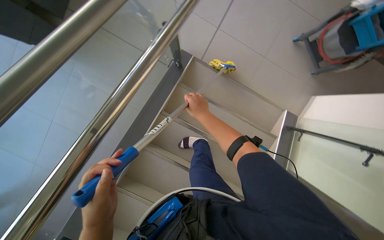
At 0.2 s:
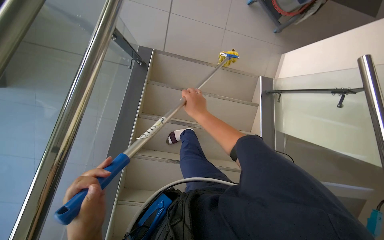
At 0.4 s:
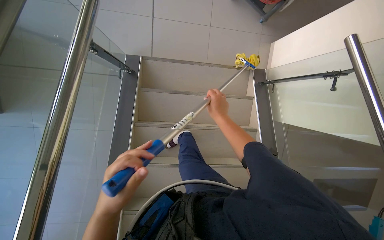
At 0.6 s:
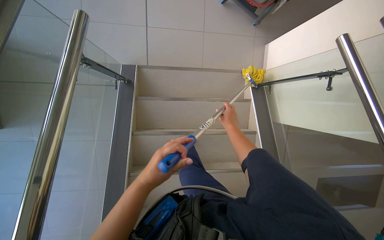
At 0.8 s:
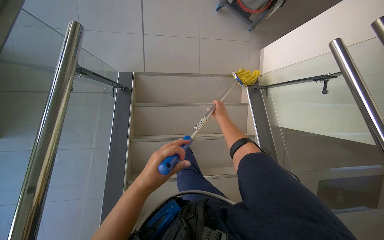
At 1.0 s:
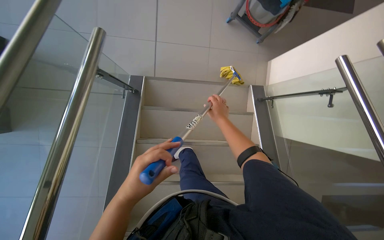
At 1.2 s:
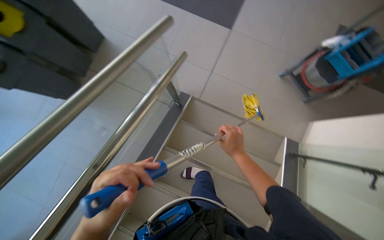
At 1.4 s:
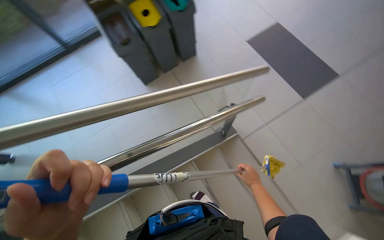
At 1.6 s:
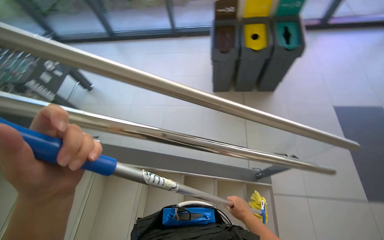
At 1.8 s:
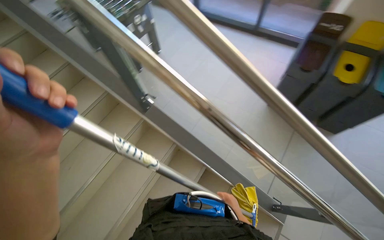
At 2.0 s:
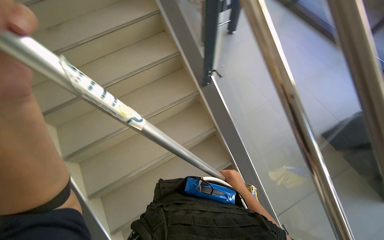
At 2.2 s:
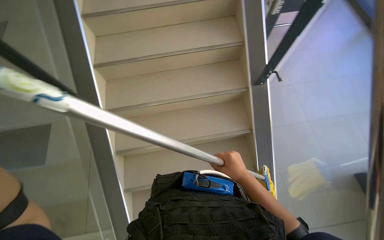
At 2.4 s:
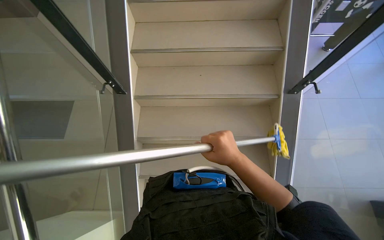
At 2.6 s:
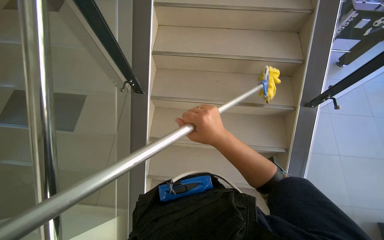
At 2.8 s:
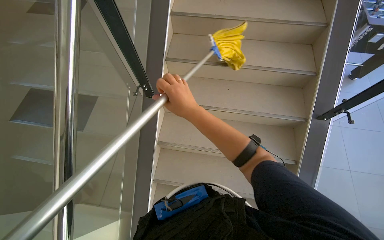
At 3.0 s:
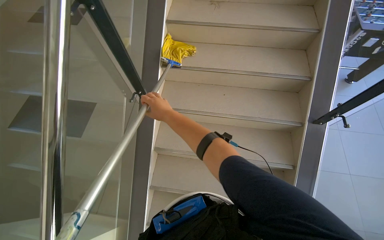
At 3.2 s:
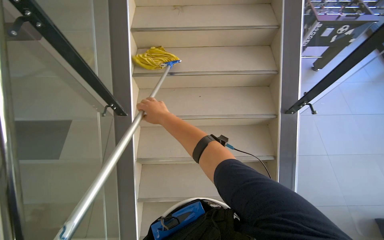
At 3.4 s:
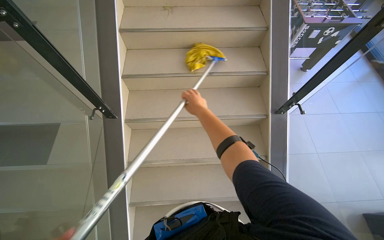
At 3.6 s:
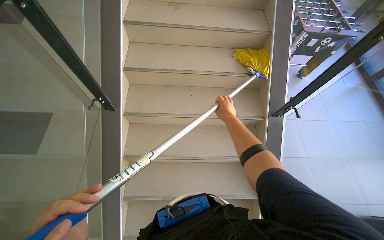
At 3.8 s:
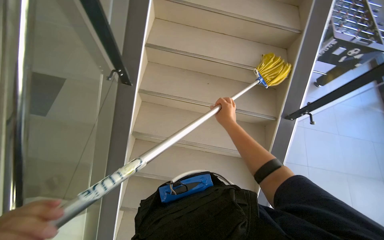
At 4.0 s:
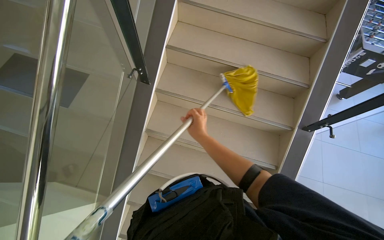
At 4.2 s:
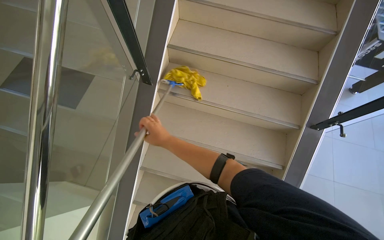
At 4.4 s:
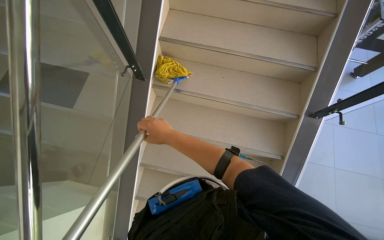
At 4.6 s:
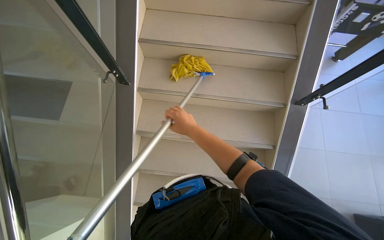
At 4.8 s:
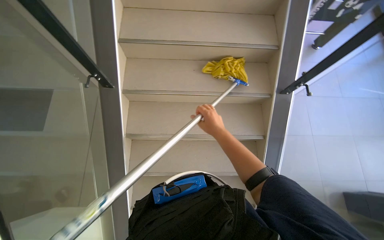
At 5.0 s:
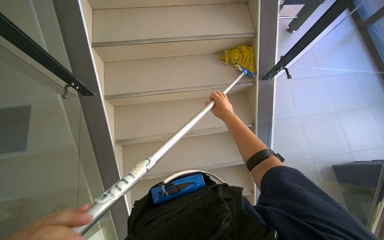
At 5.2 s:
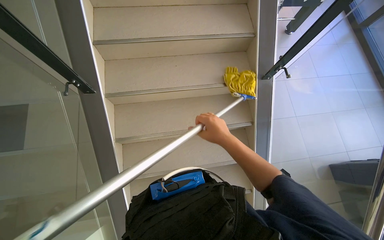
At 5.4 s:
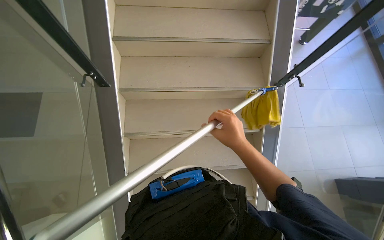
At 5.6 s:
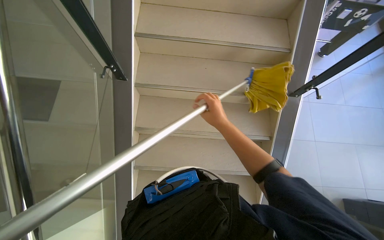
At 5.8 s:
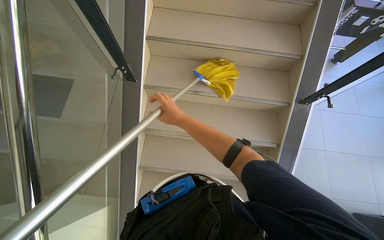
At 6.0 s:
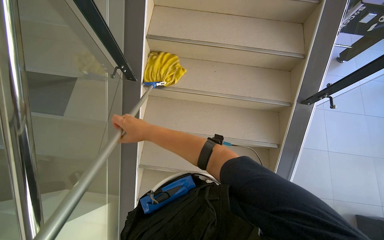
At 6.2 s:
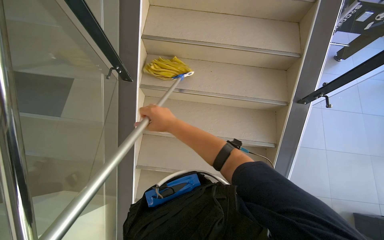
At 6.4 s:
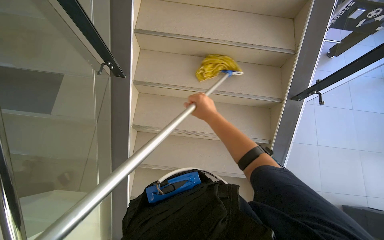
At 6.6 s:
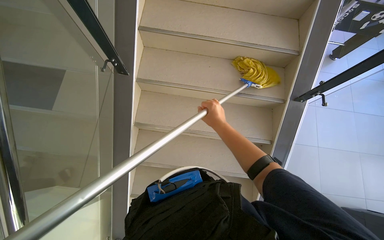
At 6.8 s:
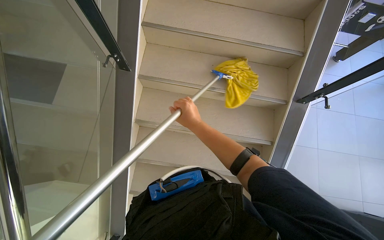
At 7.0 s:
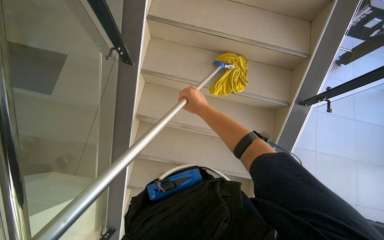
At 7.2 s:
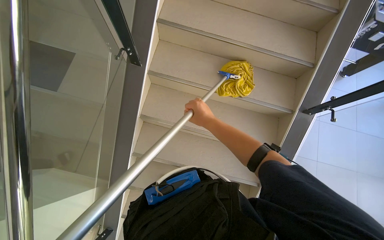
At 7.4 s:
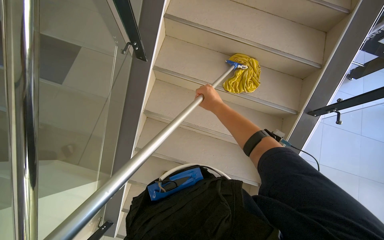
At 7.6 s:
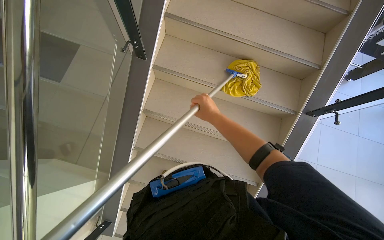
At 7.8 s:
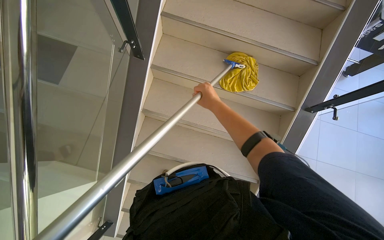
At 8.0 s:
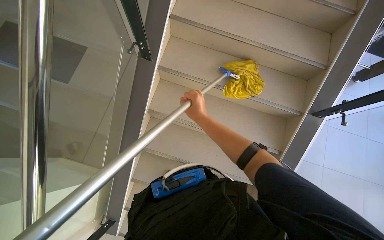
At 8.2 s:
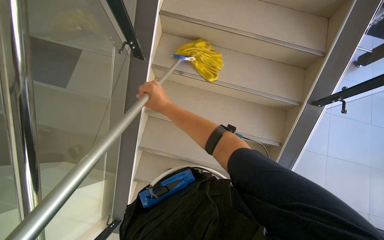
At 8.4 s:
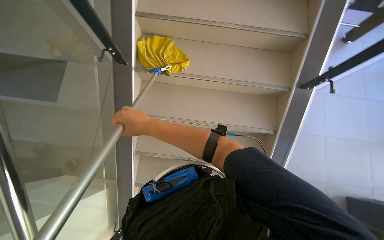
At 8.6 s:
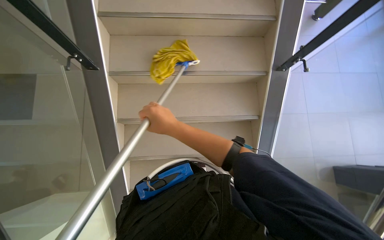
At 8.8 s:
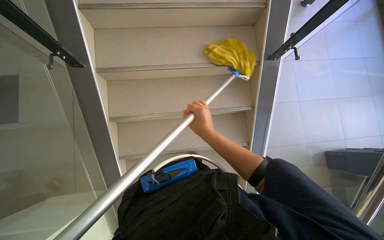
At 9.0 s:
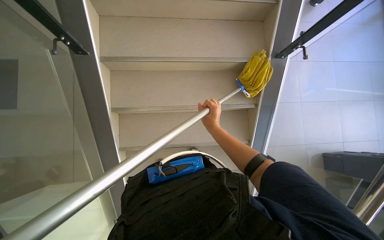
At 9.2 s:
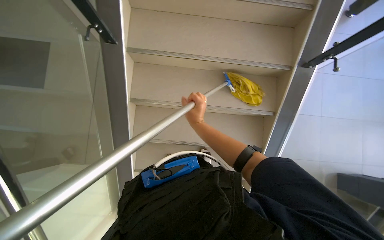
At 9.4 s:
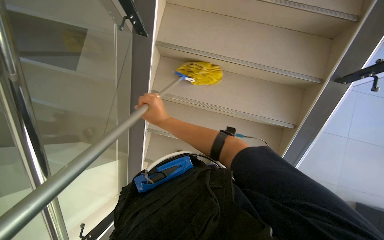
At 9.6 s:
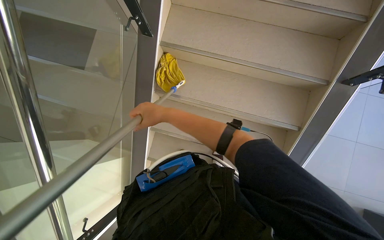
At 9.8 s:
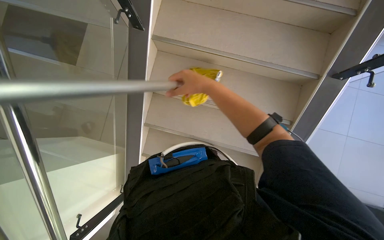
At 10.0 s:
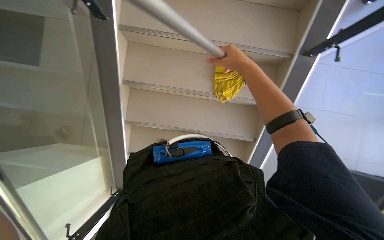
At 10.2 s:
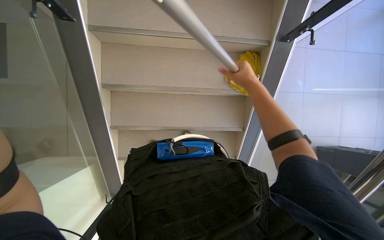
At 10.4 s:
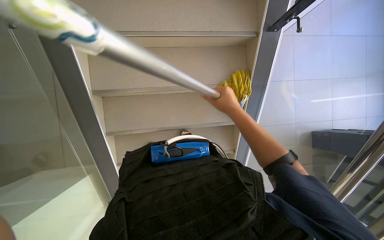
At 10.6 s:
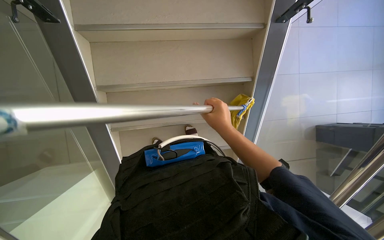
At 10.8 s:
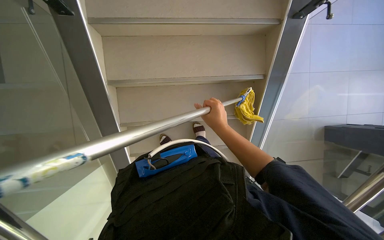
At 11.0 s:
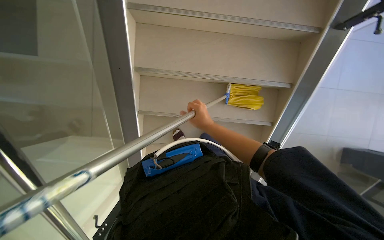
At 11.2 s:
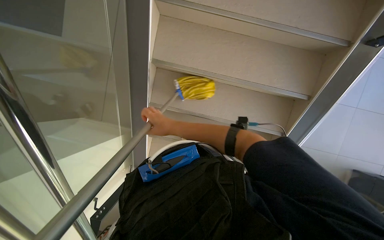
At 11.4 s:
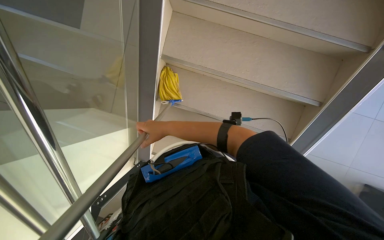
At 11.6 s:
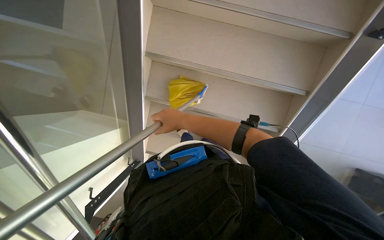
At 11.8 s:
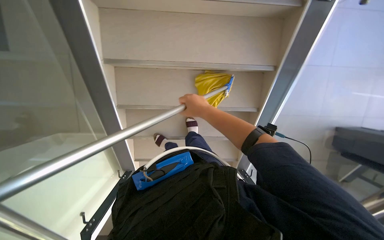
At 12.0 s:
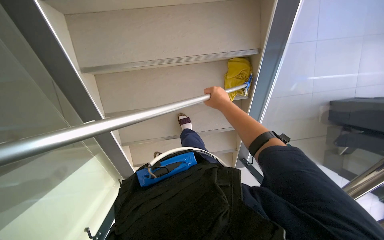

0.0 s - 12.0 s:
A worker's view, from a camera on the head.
Job: mopping floor.
The whole recording: Mopping tiled floor. The worker mops the tiled floor with a long-handled mop.
0.0 s - 1.6 s: The wearer's head swings some 45 degrees to the left. The view tips upward by some 25 degrees.
1.6 s - 3.0 s: The wearer looks some 75 degrees further to the left.
3.0 s - 4.4 s: The right hand goes approximately 10 cm down the picture, and moves roughly 35 cm to the right and comes back.
4.4 s - 6.0 s: The right hand reaches some 30 cm to the right, then returns.
6.0 s - 7.6 s: The right hand goes roughly 20 cm to the right.
7.6 s - 9.0 s: The right hand travels to the left and back again, approximately 15 cm each way.
10.4 s - 12.0 s: The head rotates some 25 degrees to the left. The wearer looks approximately 15 degrees further downward.

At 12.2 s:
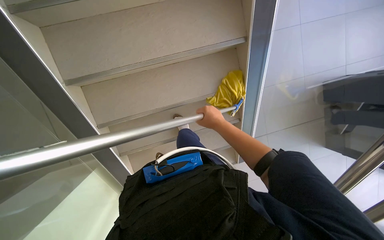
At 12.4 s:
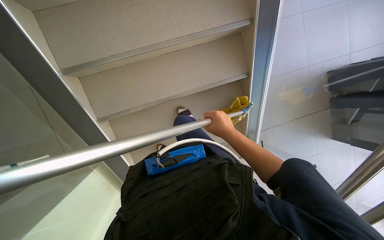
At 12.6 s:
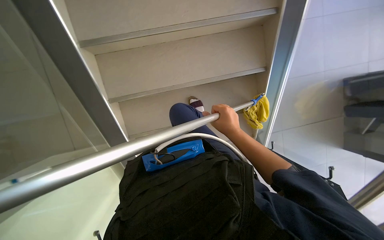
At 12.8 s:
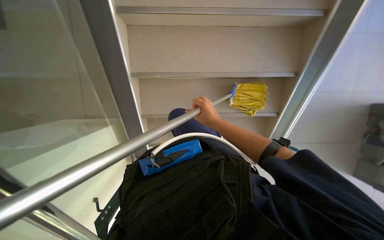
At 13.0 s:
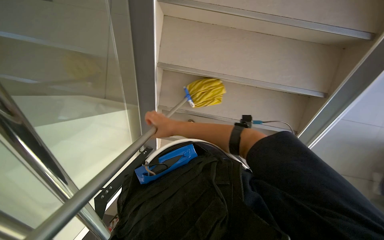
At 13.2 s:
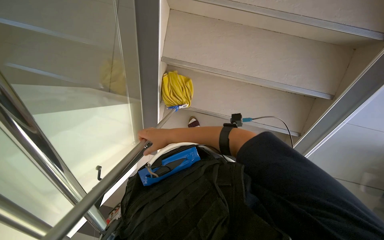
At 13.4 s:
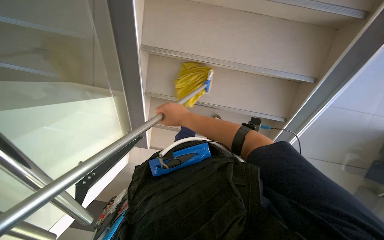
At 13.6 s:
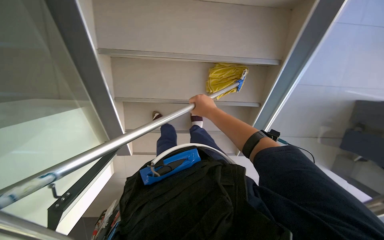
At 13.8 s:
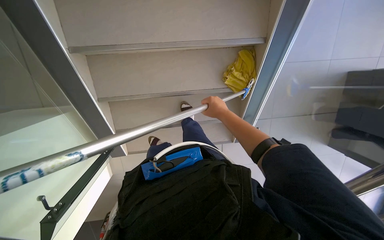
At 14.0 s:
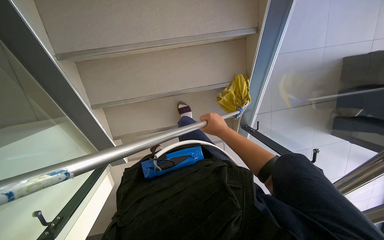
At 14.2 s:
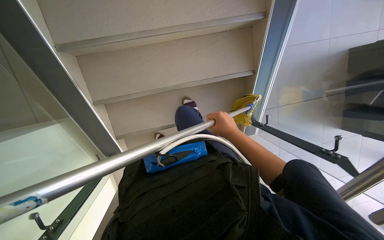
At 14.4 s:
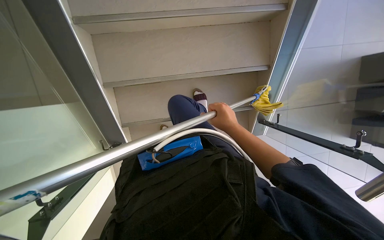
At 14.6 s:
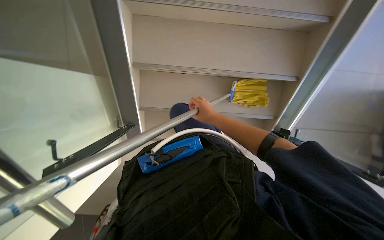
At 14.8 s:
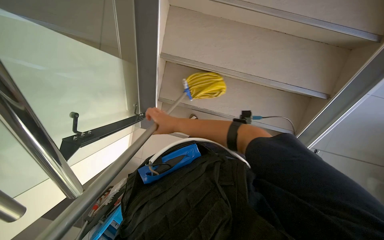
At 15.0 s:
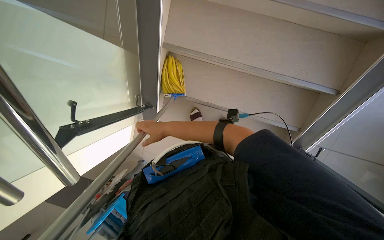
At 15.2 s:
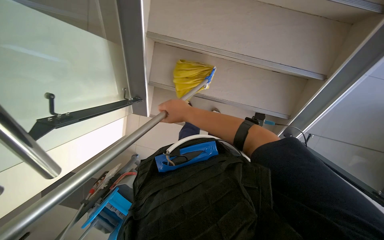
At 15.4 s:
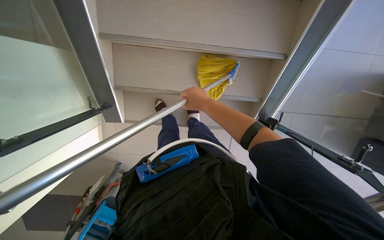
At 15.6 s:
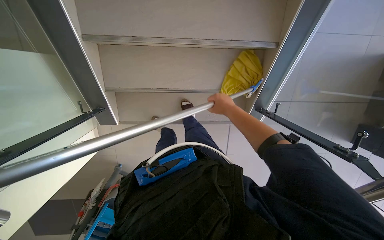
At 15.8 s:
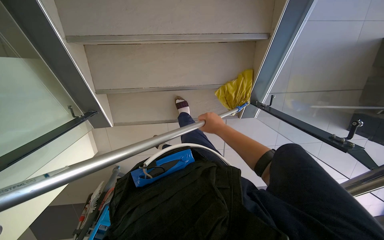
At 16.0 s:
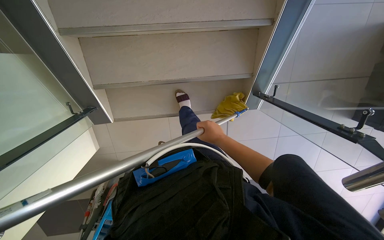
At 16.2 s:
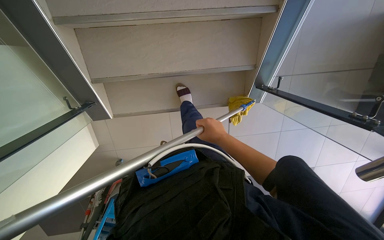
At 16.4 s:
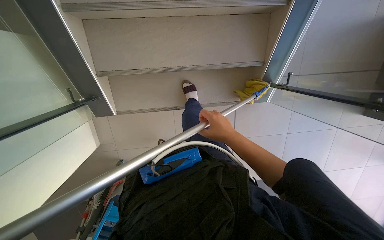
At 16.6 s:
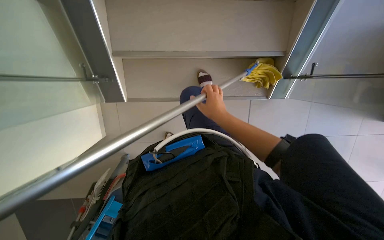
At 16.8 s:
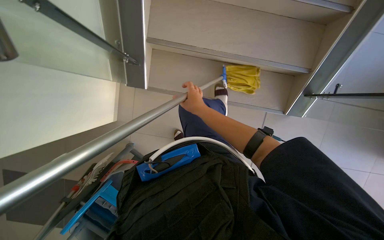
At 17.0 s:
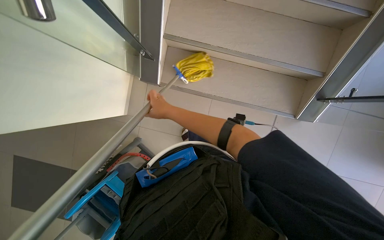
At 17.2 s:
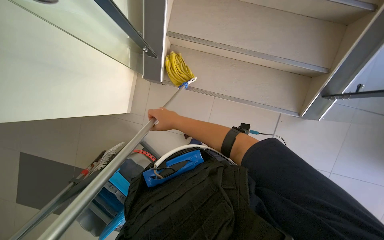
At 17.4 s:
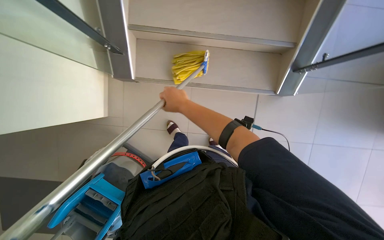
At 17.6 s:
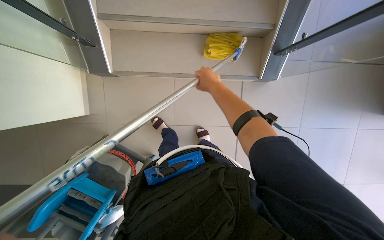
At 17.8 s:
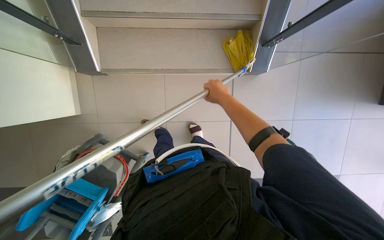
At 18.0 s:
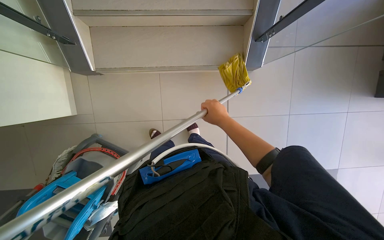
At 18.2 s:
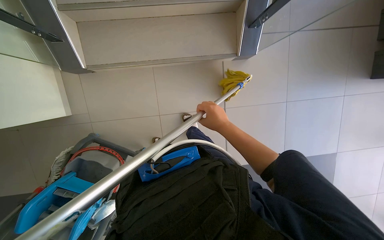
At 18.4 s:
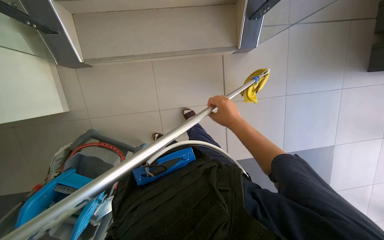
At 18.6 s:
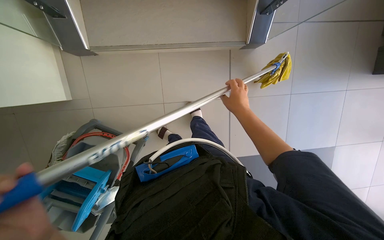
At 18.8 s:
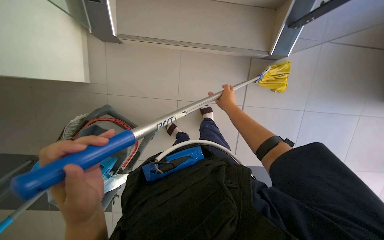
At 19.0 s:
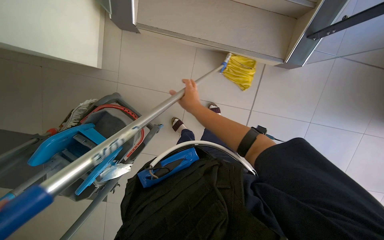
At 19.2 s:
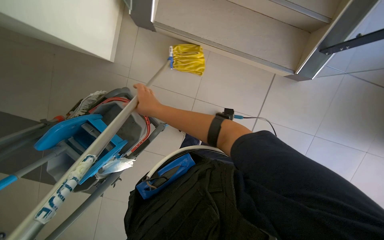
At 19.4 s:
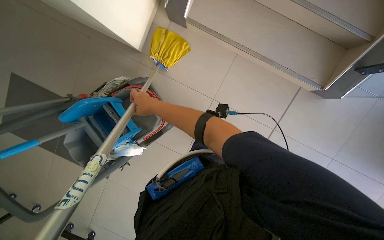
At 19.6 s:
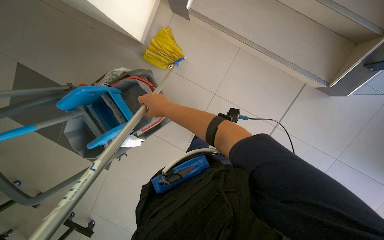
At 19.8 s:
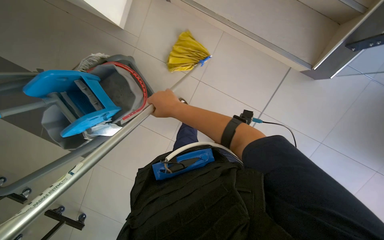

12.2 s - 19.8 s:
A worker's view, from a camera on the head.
Job: mopping floor.
The whole recording: Mopping tiled floor. The worker mops the tiled floor with a long-handled mop.
12.2 s - 13.8 s: The wearer looks about 20 degrees further downward.
13.8 s - 15.2 s: The right hand moves to the left, about 10 cm.
15.2 s - 16.8 s: The right hand goes to the right and returns, roughly 30 cm each way.
16.8 s - 18.2 s: The right hand travels down the picture and to the right by some 40 cm.
18.2 s - 19.8 s: The scene rotates clockwise by about 30 degrees. The right hand moves to the left, about 40 cm.
